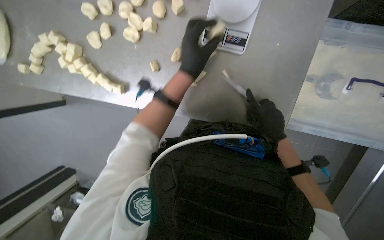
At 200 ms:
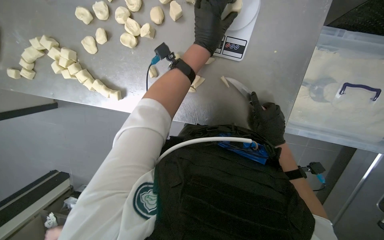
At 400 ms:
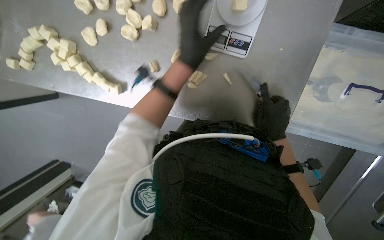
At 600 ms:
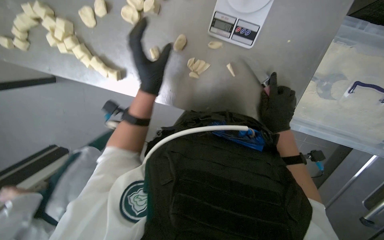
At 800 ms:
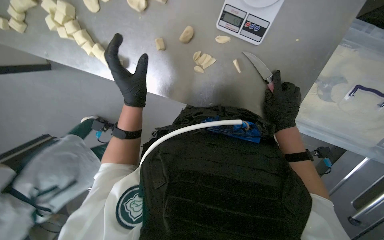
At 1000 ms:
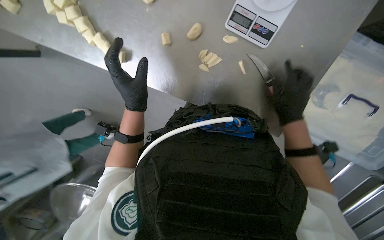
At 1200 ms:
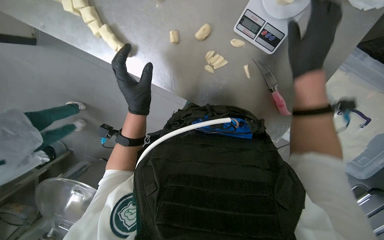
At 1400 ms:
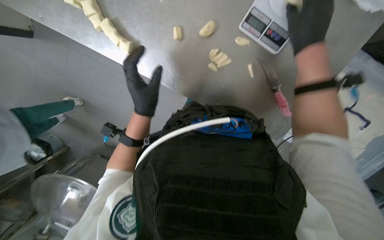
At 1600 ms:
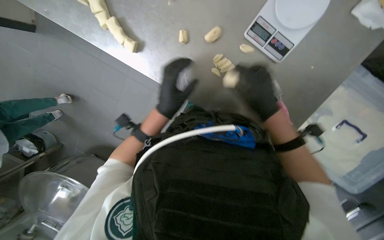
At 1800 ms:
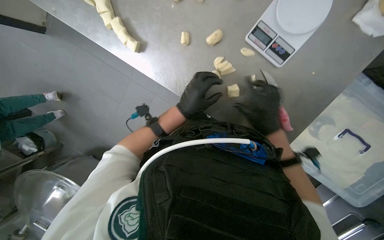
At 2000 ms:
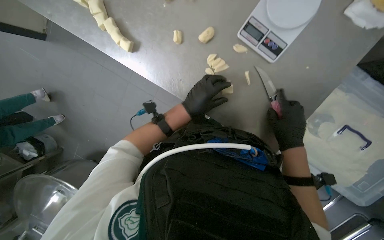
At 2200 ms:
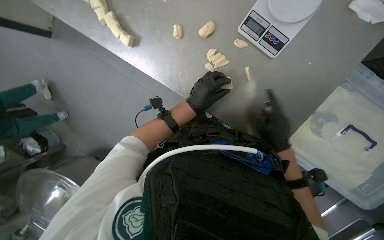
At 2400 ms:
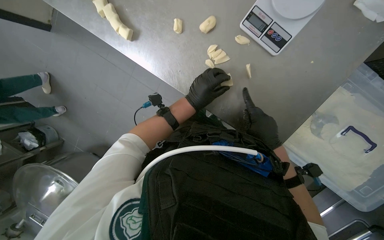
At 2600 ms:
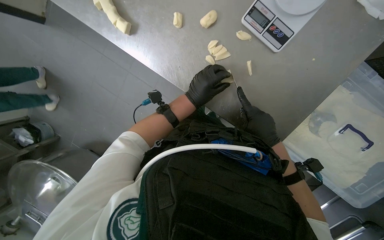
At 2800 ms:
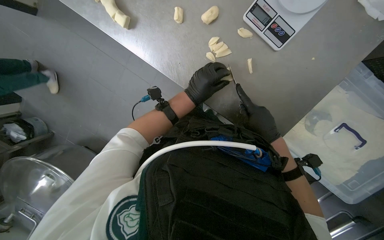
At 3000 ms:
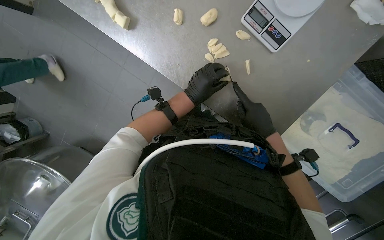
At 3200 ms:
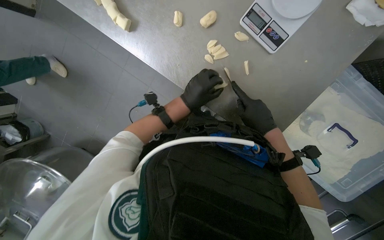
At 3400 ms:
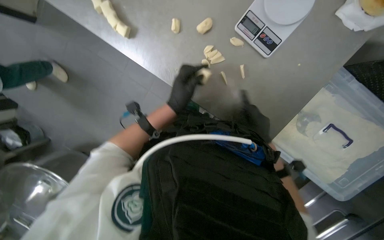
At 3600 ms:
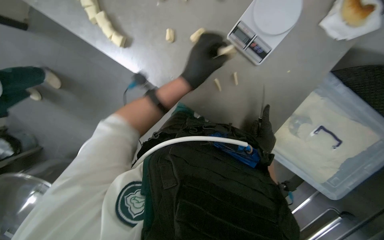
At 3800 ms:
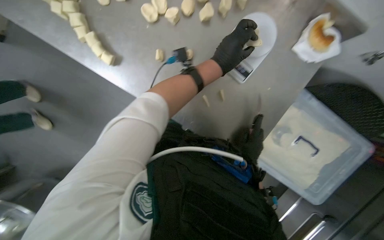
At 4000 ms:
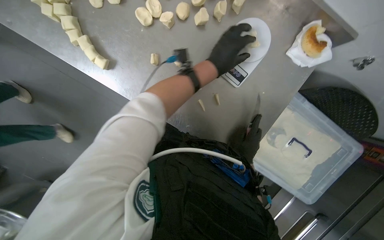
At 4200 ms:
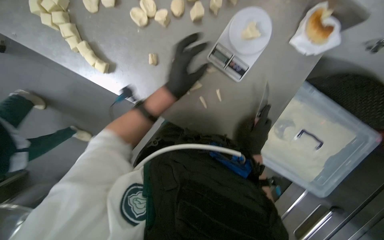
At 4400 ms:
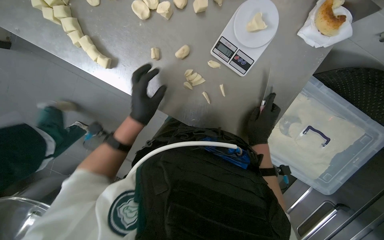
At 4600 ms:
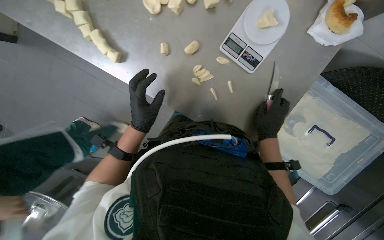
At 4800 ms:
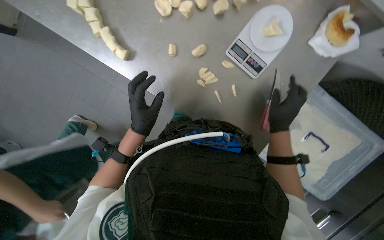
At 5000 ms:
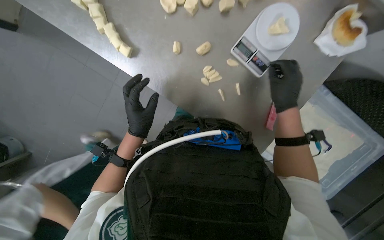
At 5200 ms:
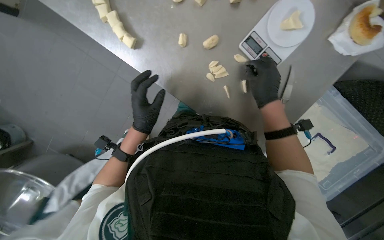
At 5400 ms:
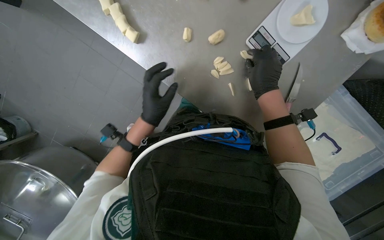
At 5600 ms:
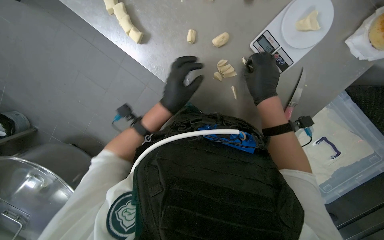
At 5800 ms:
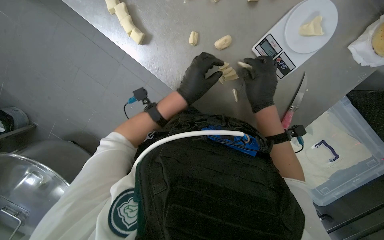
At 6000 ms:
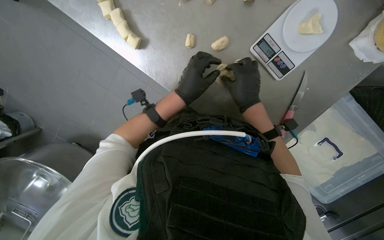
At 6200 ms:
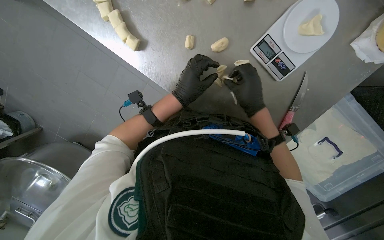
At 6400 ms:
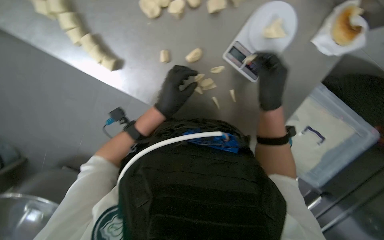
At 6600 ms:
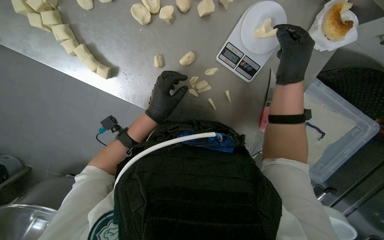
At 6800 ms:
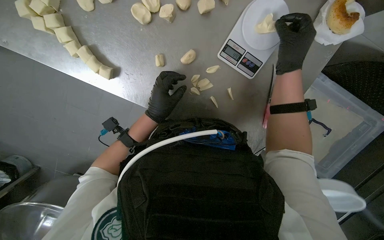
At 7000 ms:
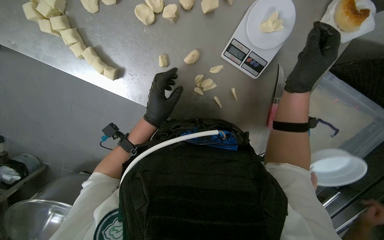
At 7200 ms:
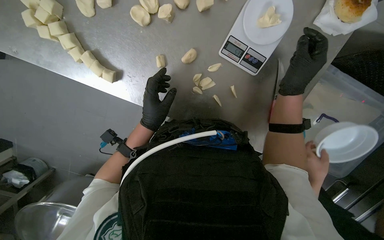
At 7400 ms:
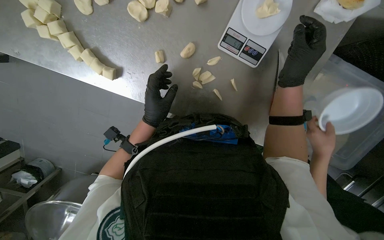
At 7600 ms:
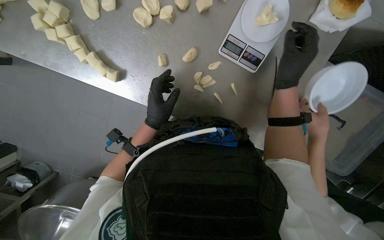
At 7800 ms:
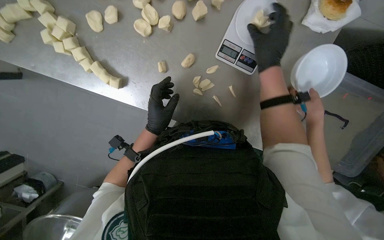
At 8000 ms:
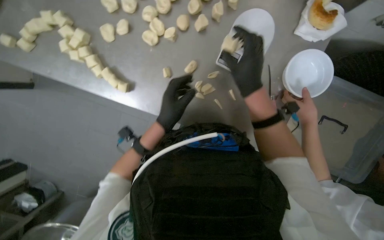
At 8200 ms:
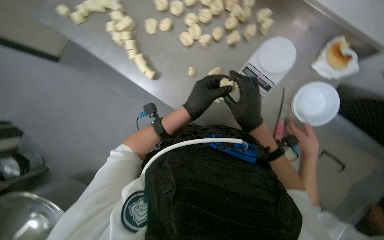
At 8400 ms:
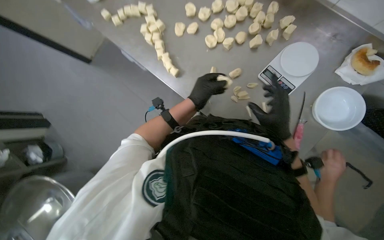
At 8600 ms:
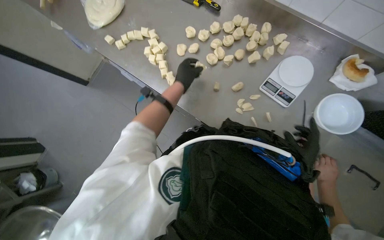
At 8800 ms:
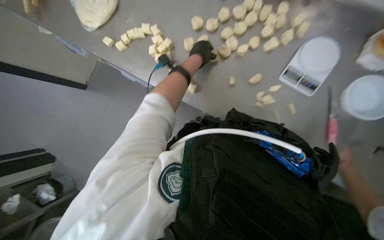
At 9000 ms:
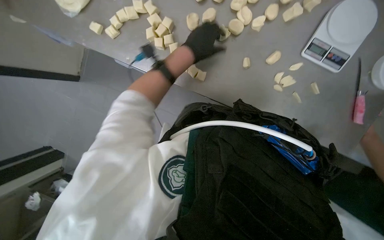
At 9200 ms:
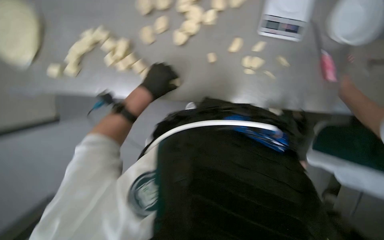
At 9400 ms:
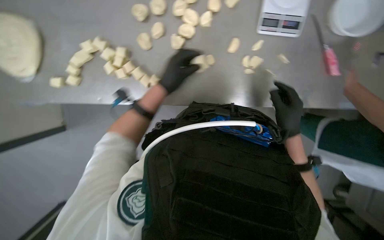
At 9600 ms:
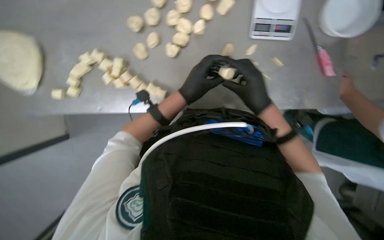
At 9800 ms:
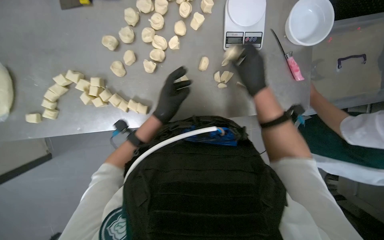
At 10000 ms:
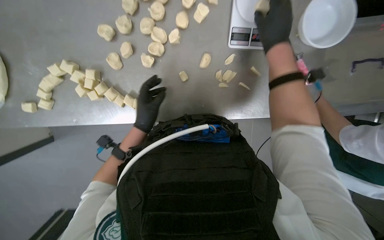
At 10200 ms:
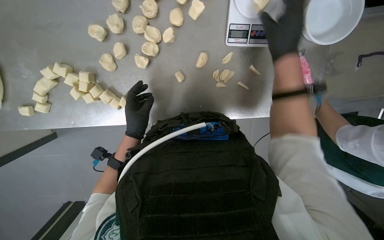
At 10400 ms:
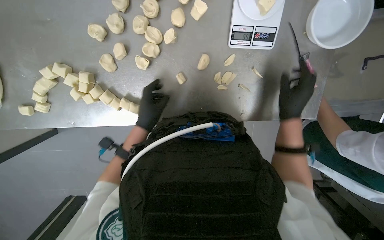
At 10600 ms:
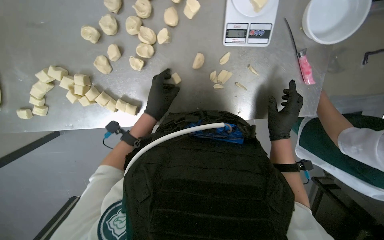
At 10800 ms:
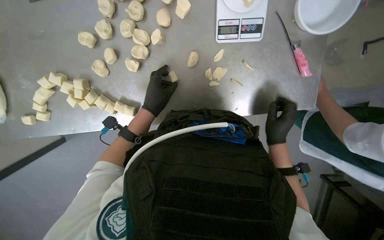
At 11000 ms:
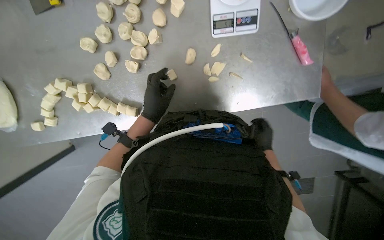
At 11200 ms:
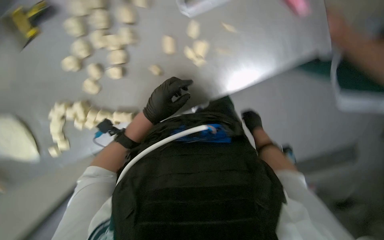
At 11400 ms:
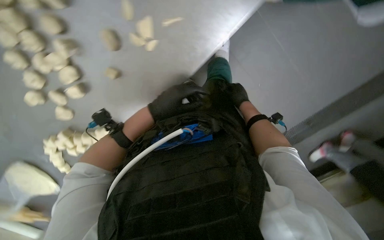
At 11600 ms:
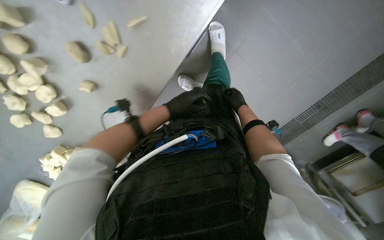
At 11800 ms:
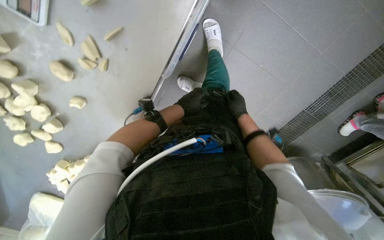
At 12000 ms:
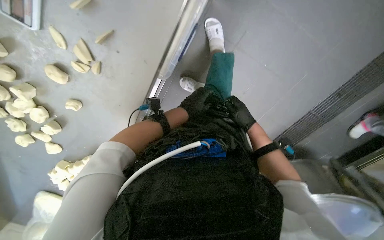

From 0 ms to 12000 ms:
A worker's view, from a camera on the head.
Job: preparing food.
The whole recording: Portioning and shaping dough. The worker cuts dough into individual portions, weighs them, and then shapes them into balls.
From 0 ms to 1600 ms: The right hand heads to the left, covering roughly 10 cm, and travels up the picture and back again, roughly 25 cm each way. Meanwhile the left hand travels to the left, down the picture and farther from the camera by approximately 20 cm.
From 1600 ms to 3000 ms: The right hand heads down the picture, covering some 10 cm, while the left hand is displaced to the right by some 10 cm.
From 3000 ms to 4400 ms: The right hand goes down the picture and returns, about 5 cm each way, while the left hand is displaced to the left by some 10 cm.
From 4400 ms to 6000 ms: The right hand travels up the picture and to the left by approximately 20 cm.
From 6000 ms to 7600 ms: The right hand travels to the right by about 15 cm.
From 9000 ms to 10400 ms: The scene turns roughly 25 degrees counterclockwise in the picture.

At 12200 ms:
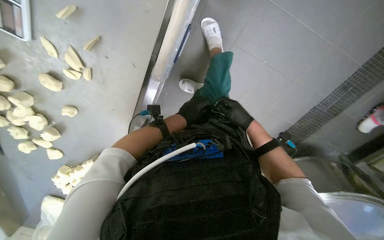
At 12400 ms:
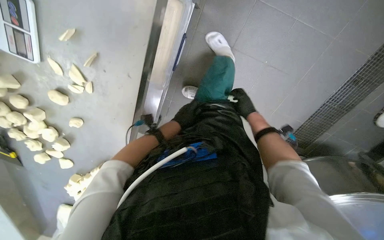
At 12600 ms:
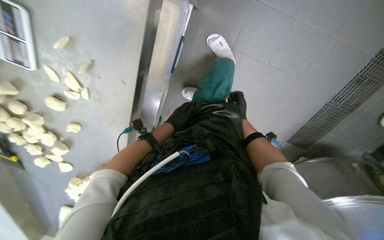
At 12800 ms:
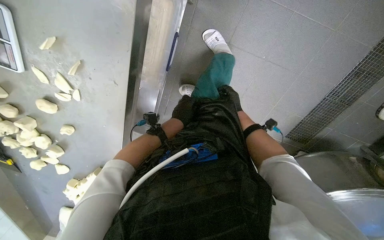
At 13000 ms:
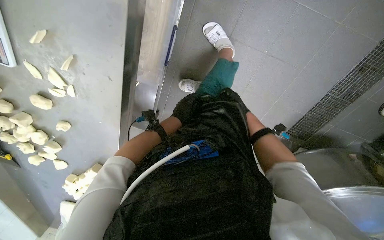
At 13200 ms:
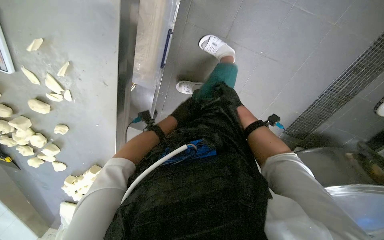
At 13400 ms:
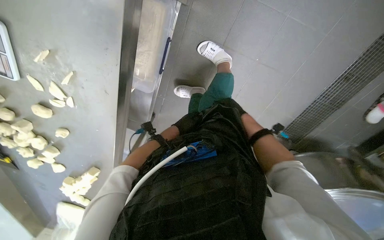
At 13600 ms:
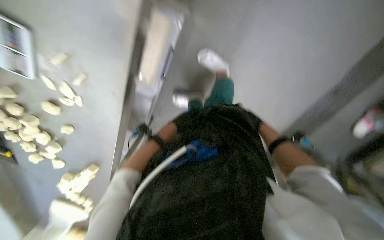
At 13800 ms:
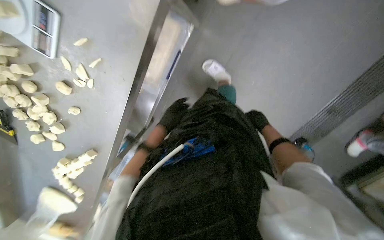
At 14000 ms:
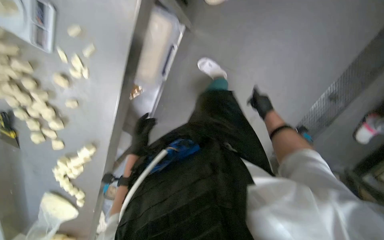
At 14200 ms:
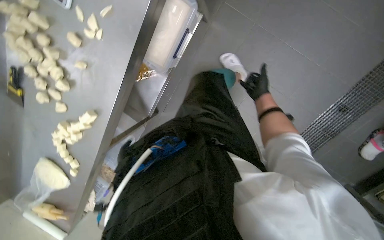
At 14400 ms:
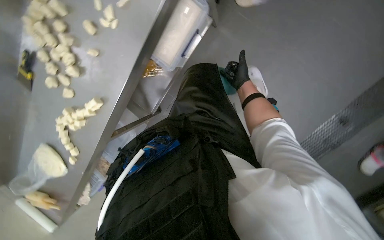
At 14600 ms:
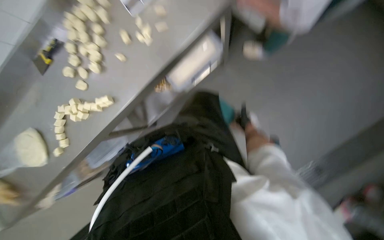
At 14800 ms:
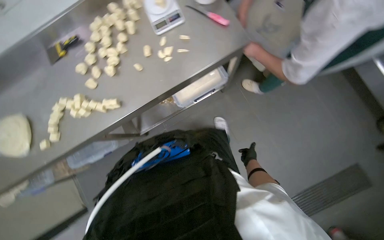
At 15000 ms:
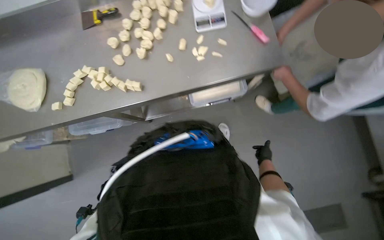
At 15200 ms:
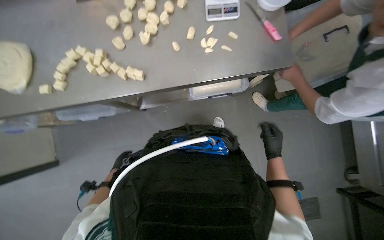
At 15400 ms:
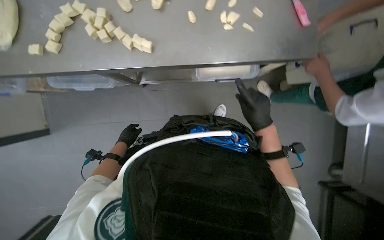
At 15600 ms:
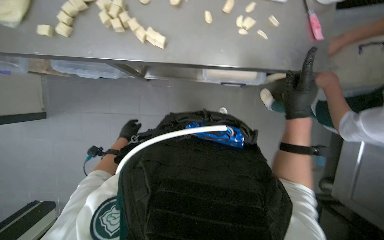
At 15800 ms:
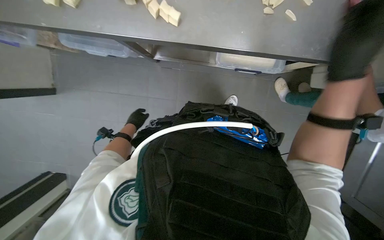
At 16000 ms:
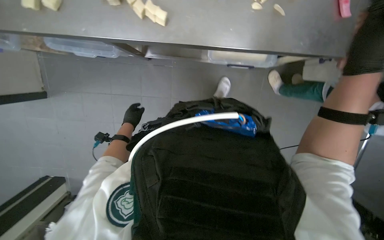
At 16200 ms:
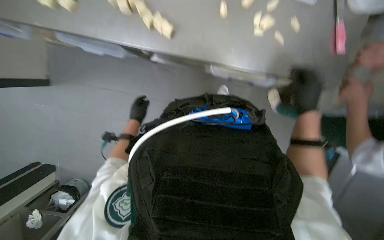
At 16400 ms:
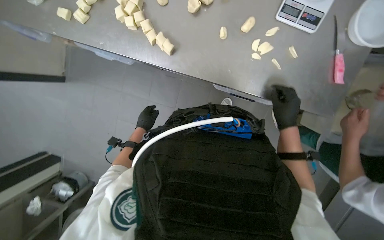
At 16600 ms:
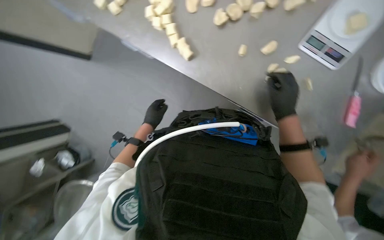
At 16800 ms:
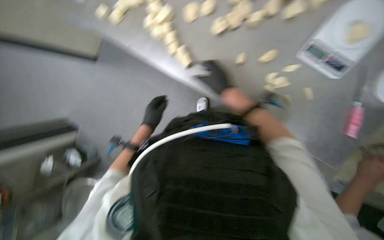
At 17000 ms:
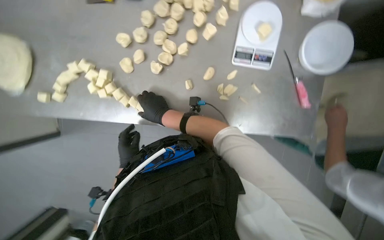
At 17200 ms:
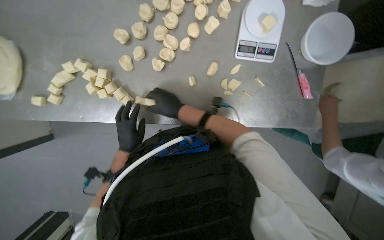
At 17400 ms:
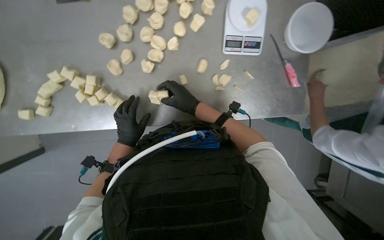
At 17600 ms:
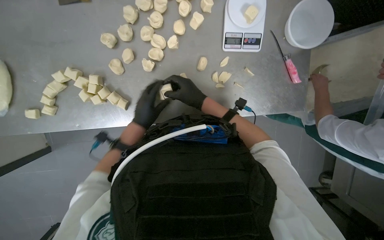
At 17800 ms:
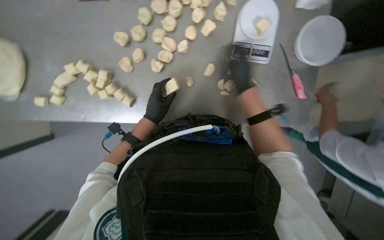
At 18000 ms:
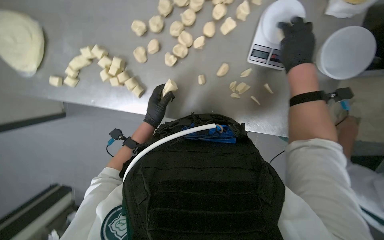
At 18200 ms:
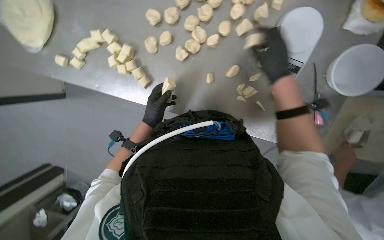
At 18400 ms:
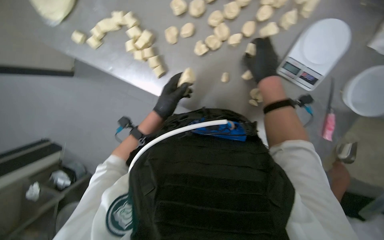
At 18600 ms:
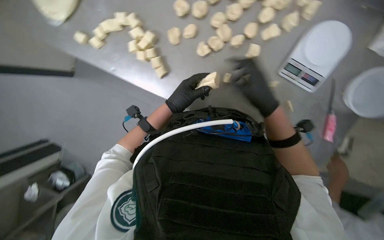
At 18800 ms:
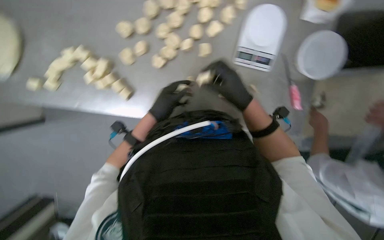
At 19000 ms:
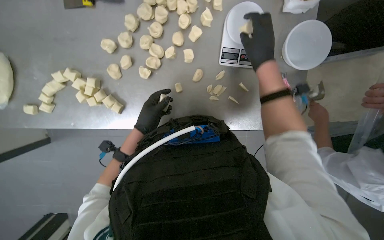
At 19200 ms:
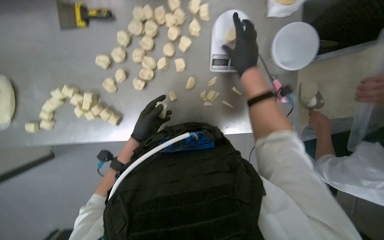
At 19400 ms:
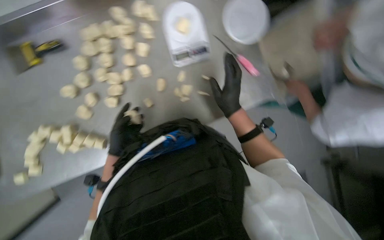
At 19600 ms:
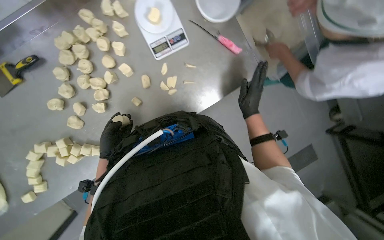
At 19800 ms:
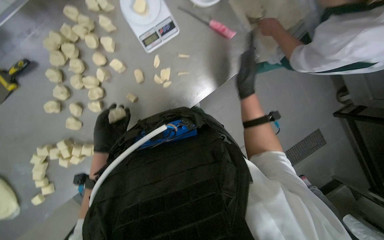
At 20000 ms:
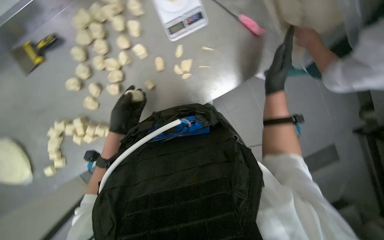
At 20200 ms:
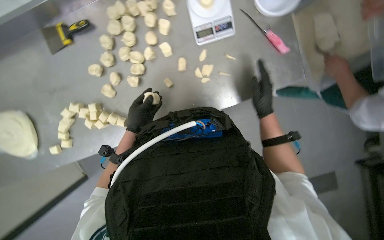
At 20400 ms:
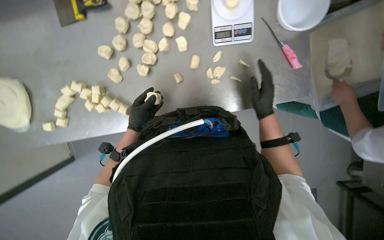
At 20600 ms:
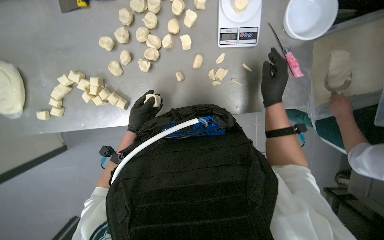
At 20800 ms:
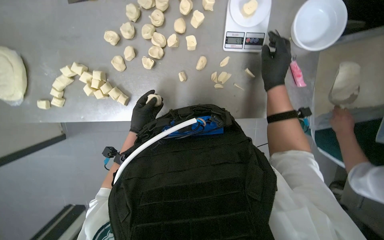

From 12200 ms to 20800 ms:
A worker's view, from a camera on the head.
Job: preparing food.
The whole recording: Portioning and shaping dough. The worker cuts dough into individual portions, weighs them, and then shapes them into balls.
From 12200 ms to 13600 ms: The right hand goes about 20 cm to the right.
From 13600 ms to 15000 ms: The camera travels approximately 60 cm. The wearer looks some 25 degrees further upward. Everything in view rotates roughly 55 degrees clockwise.
From 15000 ms to 16600 ms: The view tilts roughly 15 degrees downward. Everything in view rotates roughly 35 degrees clockwise.
From 16600 ms to 18000 ms: The right hand shifts roughly 15 cm up the picture, and reaches roughly 35 cm to the left, then returns; the left hand shifts about 10 cm nearer to the camera, and travels down the picture and back again, approximately 15 cm each way.
From 18000 ms to 19400 ms: The scene rotates counterclockwise by about 30 degrees.
